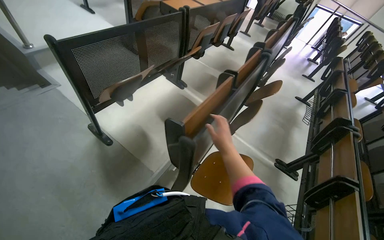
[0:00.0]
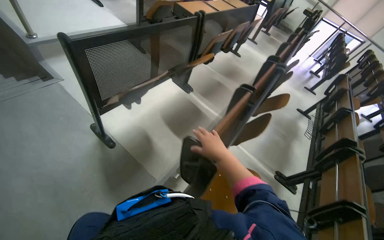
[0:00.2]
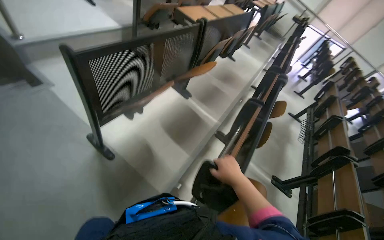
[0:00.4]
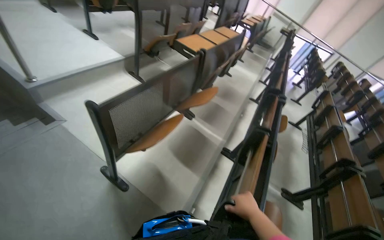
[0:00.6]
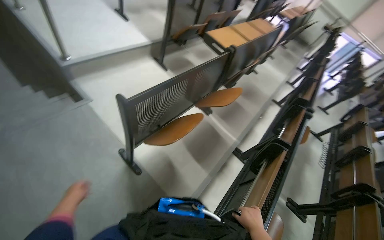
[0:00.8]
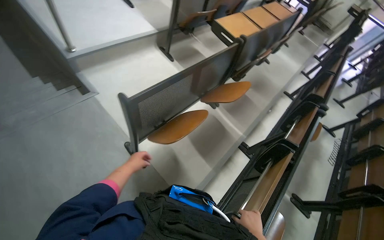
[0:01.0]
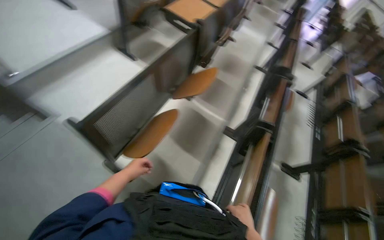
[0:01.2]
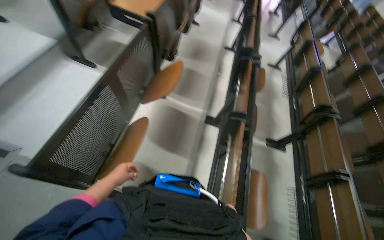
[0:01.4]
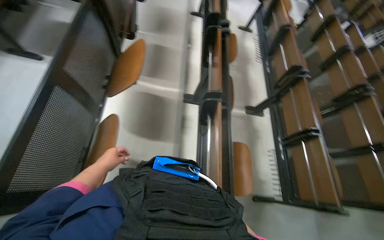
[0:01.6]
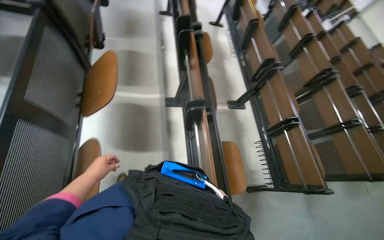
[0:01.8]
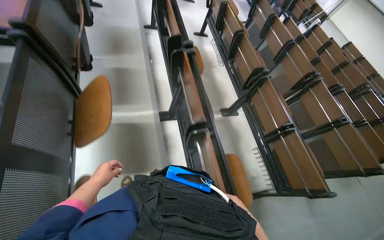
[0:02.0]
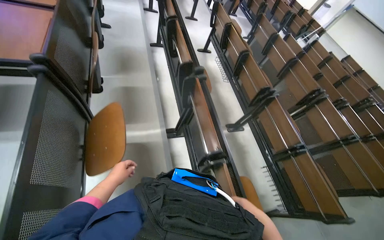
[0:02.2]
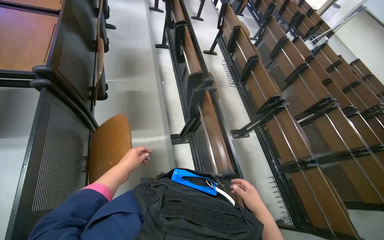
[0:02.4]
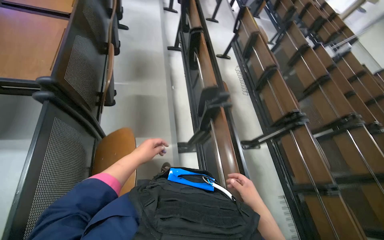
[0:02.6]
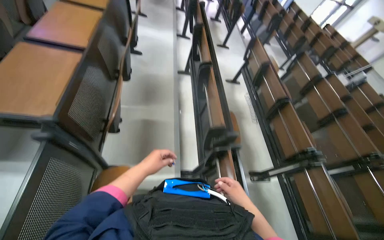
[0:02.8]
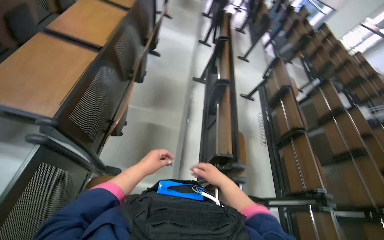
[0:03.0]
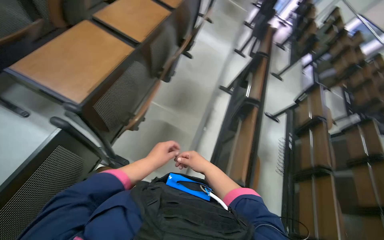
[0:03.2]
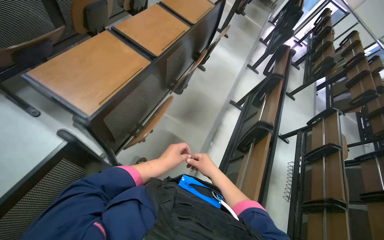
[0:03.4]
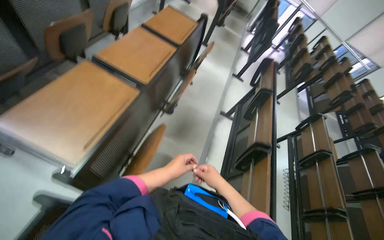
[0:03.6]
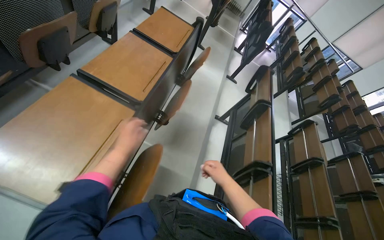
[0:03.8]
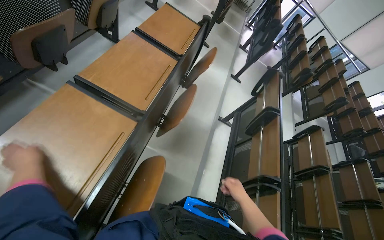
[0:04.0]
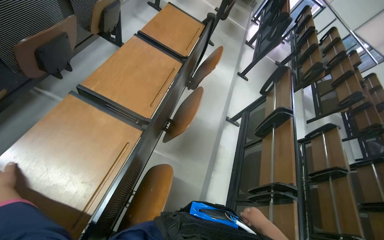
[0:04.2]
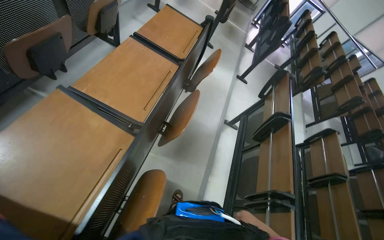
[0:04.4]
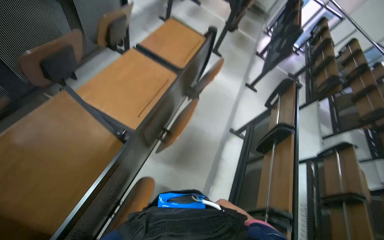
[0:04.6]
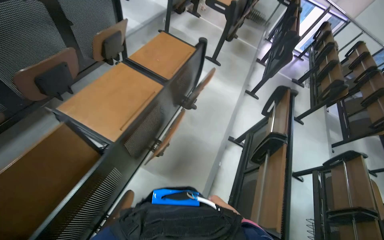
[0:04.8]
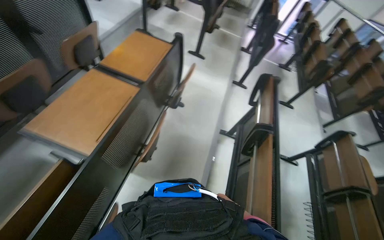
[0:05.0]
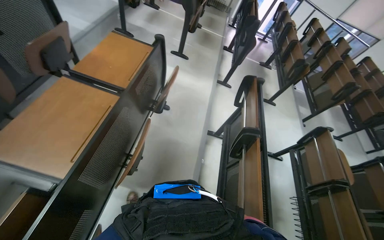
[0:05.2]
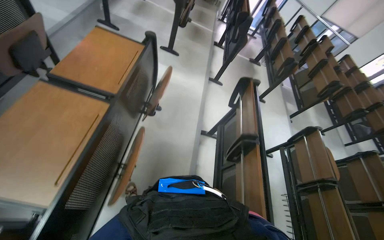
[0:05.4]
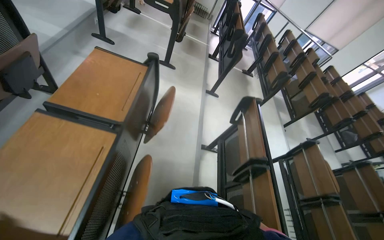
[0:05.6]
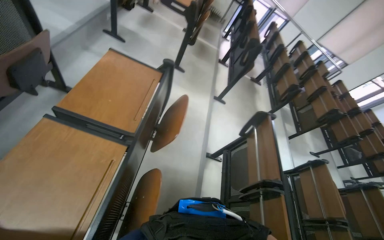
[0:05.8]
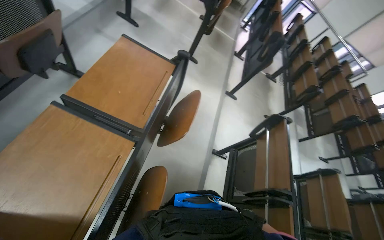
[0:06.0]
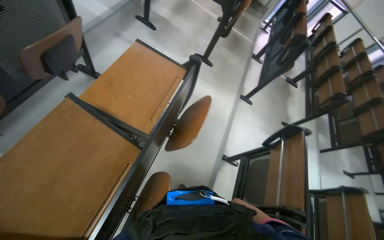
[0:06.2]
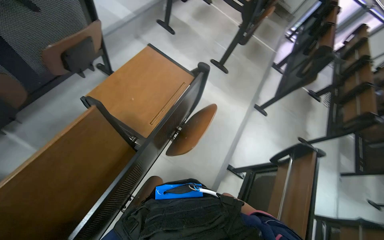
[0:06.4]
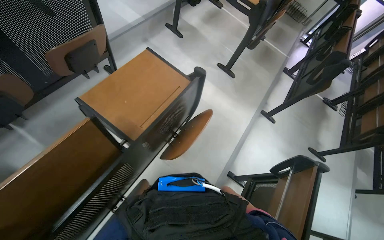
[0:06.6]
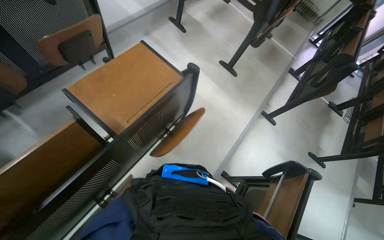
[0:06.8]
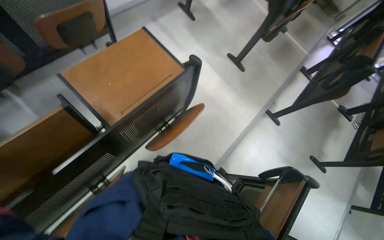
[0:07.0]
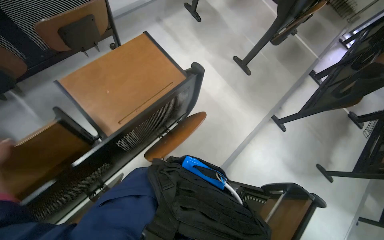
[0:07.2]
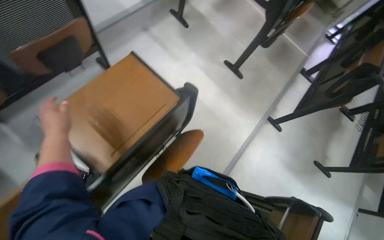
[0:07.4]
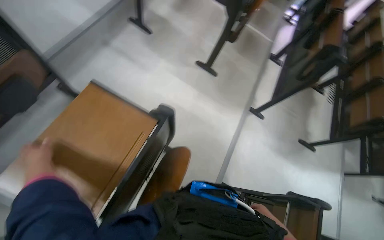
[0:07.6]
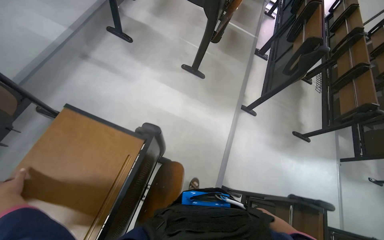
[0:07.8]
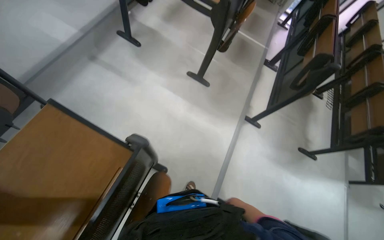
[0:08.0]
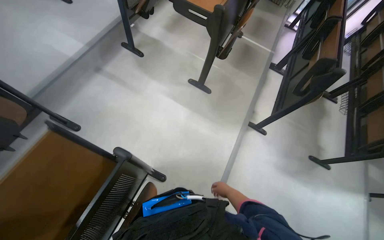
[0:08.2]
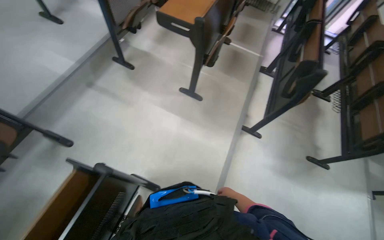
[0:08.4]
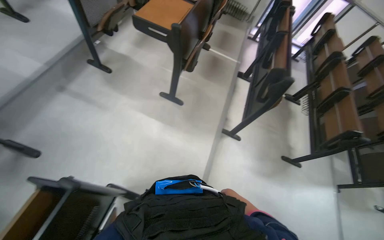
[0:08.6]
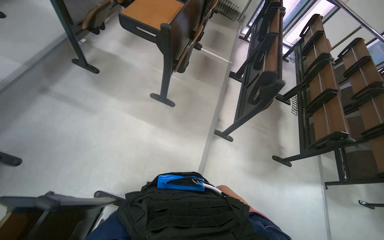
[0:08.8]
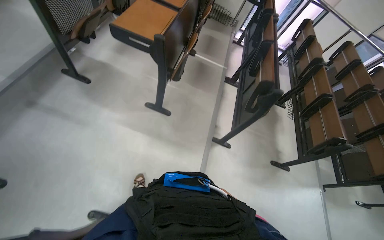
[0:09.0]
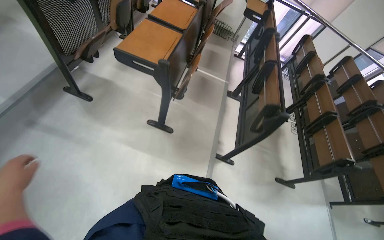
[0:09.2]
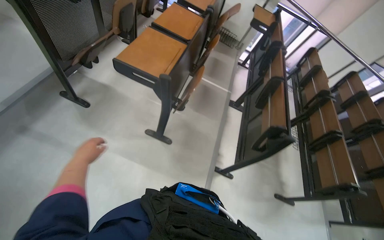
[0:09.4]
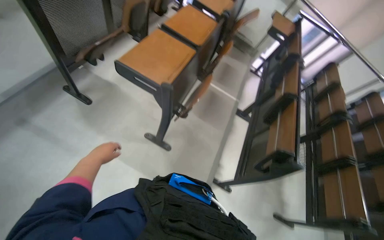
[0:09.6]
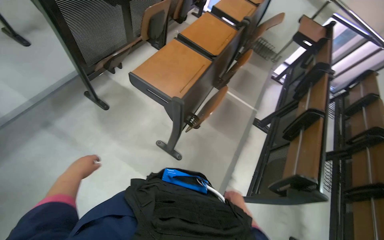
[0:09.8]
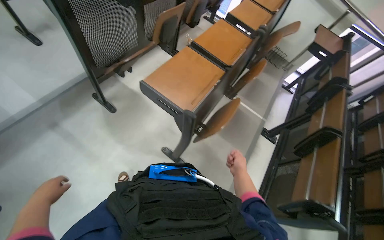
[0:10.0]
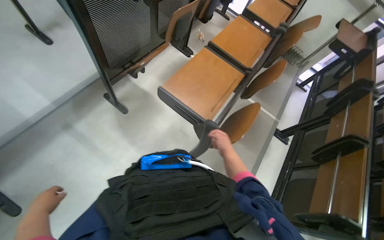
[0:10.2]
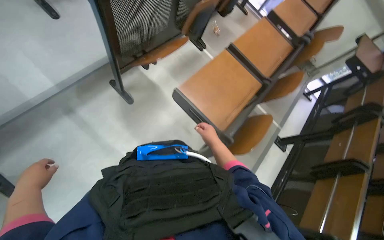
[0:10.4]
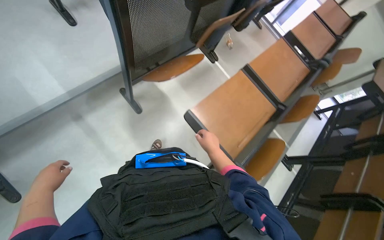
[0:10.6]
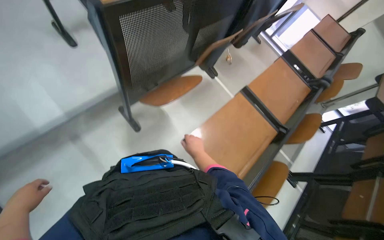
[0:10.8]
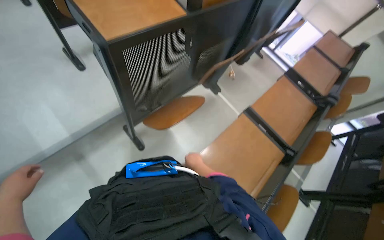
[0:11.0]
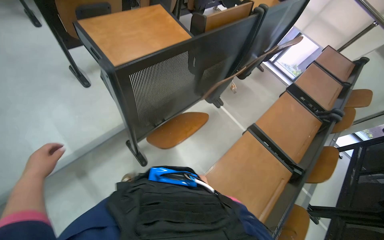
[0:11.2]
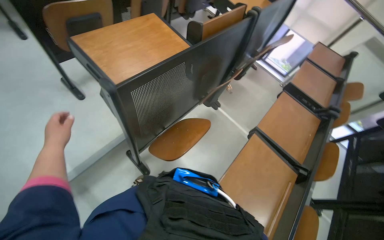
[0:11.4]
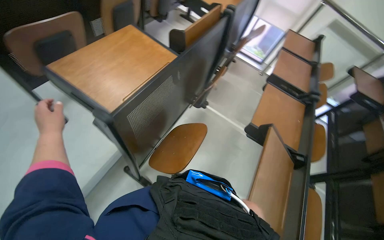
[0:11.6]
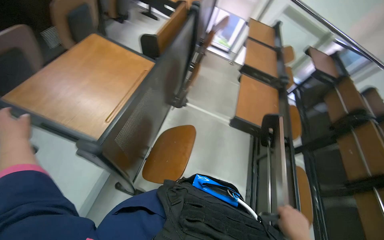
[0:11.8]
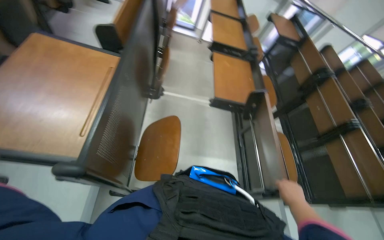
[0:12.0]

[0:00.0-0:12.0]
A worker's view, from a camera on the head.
Job: organizing items.
The whole recording: Adjusting lecture hall desks. Adjusts the desks in the lecture hall, moving them into position.
0.0 to 1.6 s: The wearer moves some 60 cm. The wearer looks about 30 degrees further to the right. The view tilts about 25 degrees downward.
1.6 to 3.0 s: The camera travels roughly 80 cm.
3.0 to 4.4 s: The head travels approximately 60 cm.
4.4 to 6.0 s: The camera travels roughly 60 cm.
6.0 to 7.6 s: The camera is carried some 50 cm.
7.6 to 9.0 s: The head travels approximately 50 cm.
9.0 to 10.4 s: The camera travels roughly 70 cm.
10.4 to 12.0 s: The camera is carried roughly 60 cm. The head rotates some 40 degrees to the right.

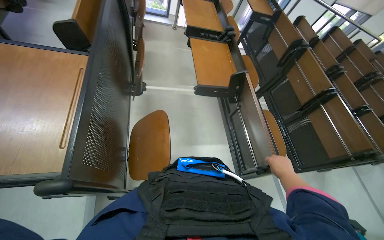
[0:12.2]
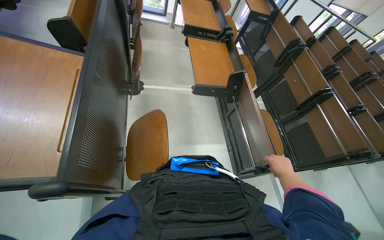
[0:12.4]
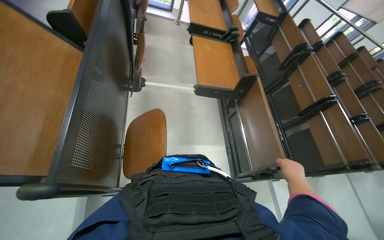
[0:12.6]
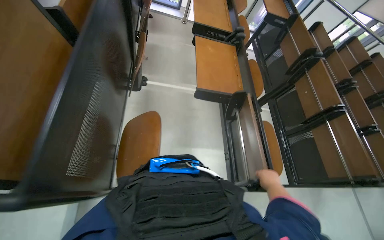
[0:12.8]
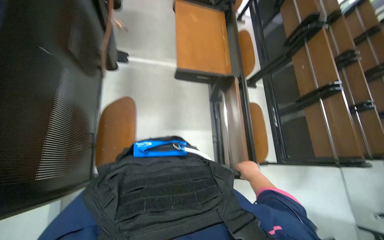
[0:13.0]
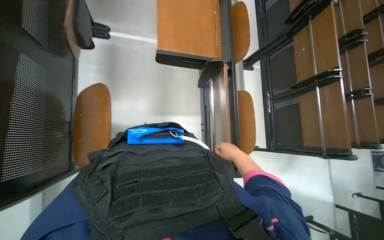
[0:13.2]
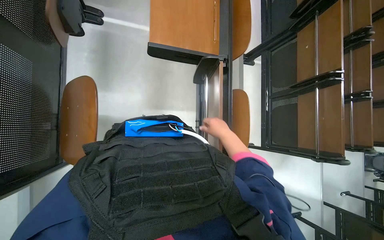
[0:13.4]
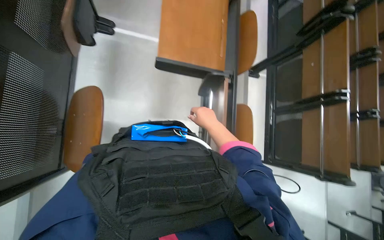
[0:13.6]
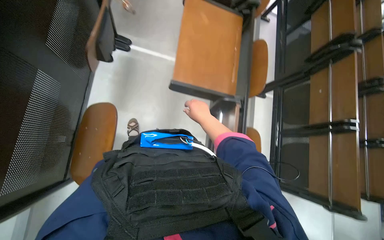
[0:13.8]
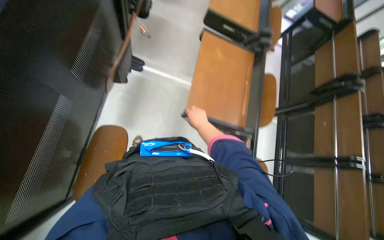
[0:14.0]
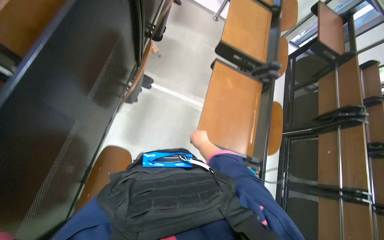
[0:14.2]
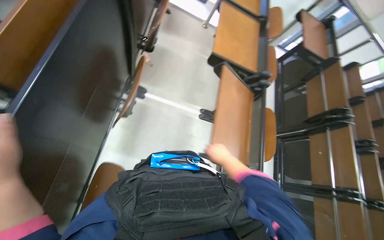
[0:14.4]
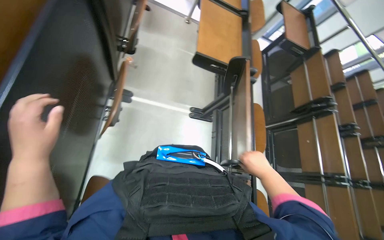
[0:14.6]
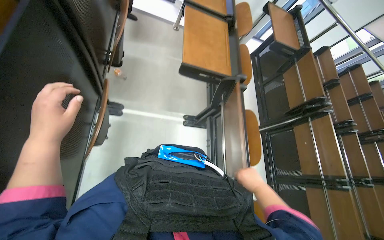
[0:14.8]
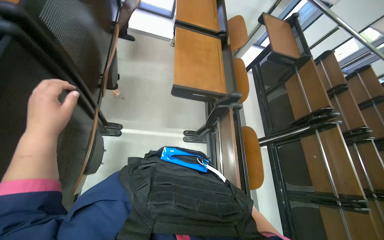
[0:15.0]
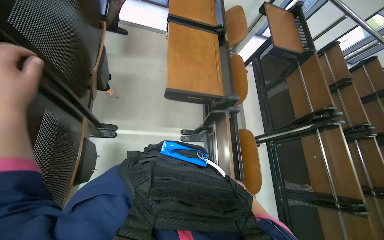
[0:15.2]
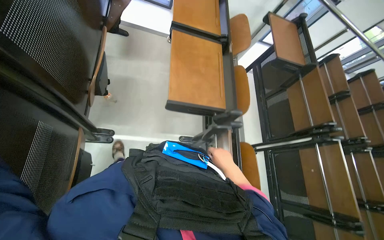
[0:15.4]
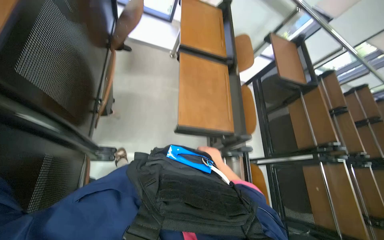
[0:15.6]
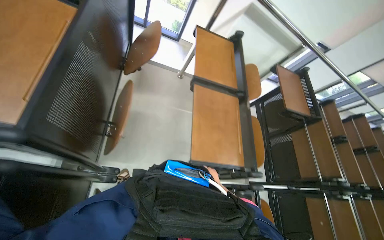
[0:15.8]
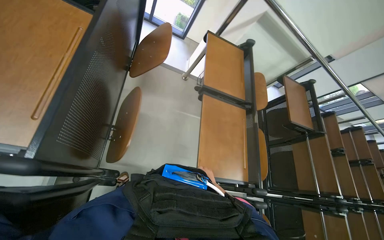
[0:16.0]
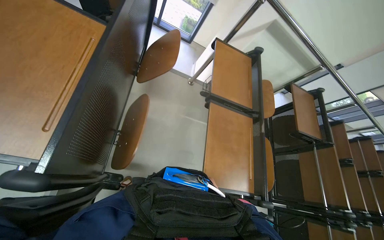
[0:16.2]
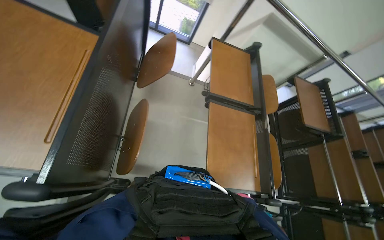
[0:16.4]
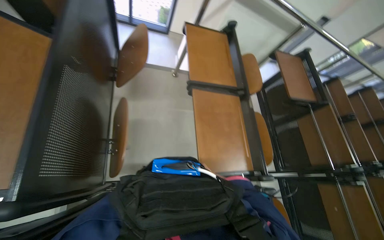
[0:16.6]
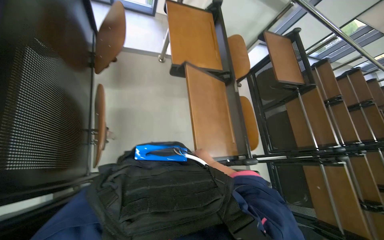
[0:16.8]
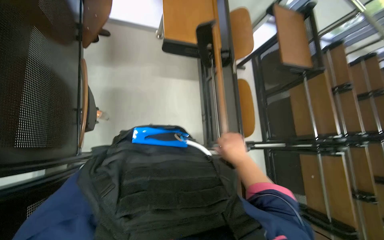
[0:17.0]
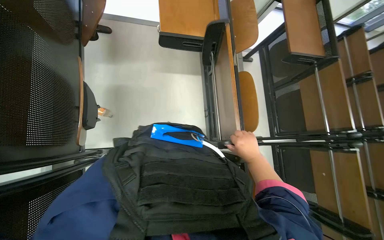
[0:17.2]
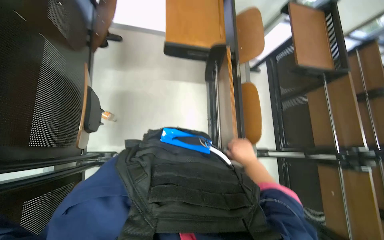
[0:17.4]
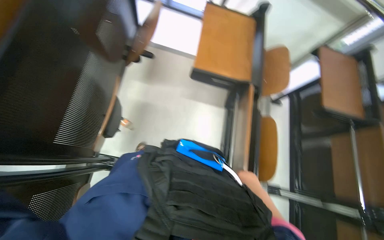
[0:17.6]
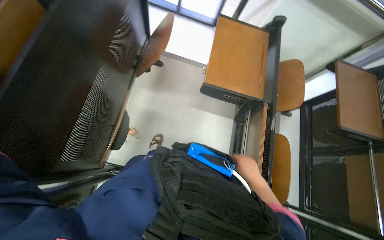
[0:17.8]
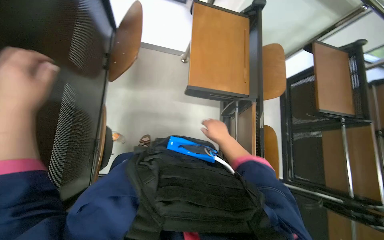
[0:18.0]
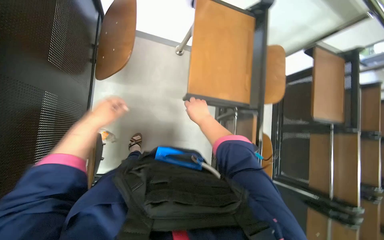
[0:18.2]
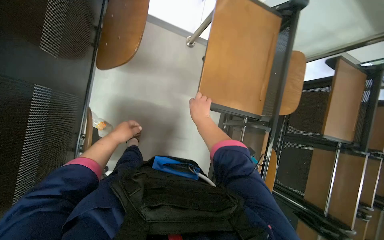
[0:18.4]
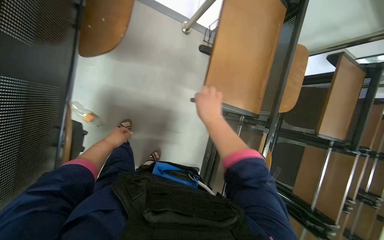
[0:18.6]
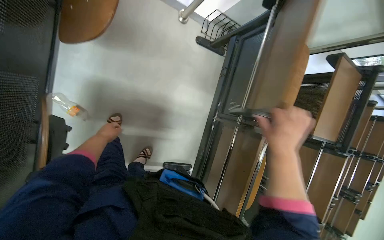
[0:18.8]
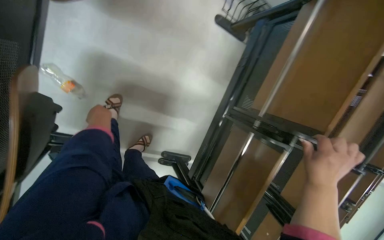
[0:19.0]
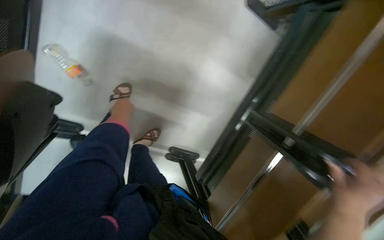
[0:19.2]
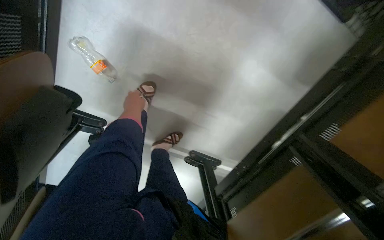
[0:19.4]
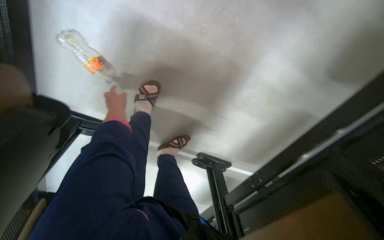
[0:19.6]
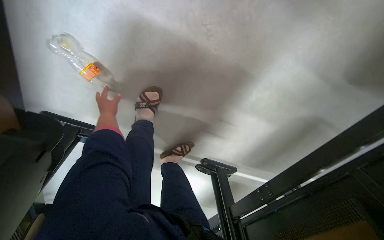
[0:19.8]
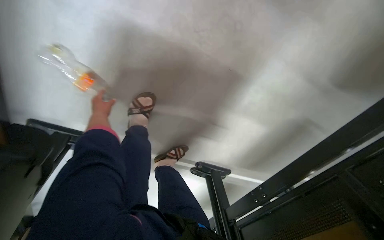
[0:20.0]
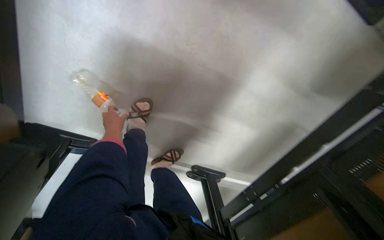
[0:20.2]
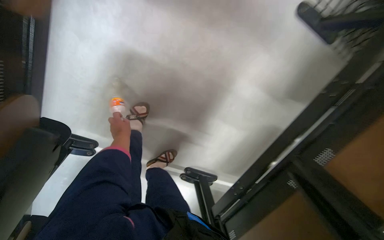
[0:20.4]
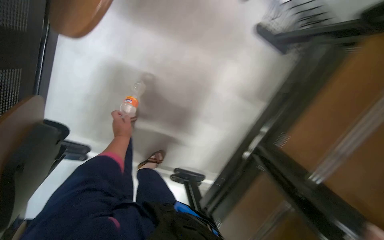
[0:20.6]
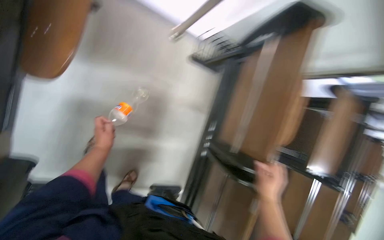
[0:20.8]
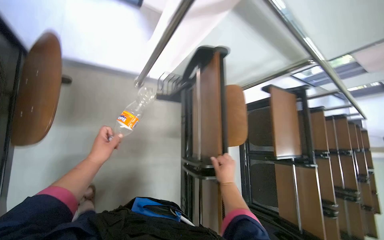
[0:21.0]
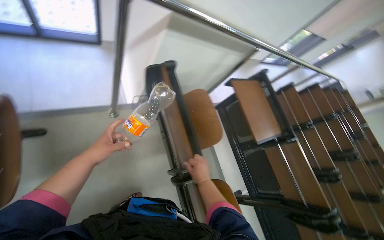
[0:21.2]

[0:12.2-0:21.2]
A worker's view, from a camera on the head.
Job: organizing items.
The whole recording: Adjusting lecture hall desks. Adjusts the desks in the lecture hall, moving them into position.
12.2 to 13.8 s: The head travels about 40 cm. The view tilts about 15 degrees downward.
13.8 to 15.2 s: The wearer moves about 50 cm.
15.2 to 16.6 s: The camera is carried some 50 cm.
16.6 to 18.2 s: The view tips downward by some 15 degrees. The right hand is displaced up the picture by approximately 35 cm.
18.2 to 19.8 s: The camera travels about 80 cm. The wearer's head swings some 30 degrees to the left. The view tilts some 30 degrees downward.
19.8 to 21.2 s: The head travels roughly 70 cm. The head turns to the right by approximately 45 degrees. The view tilts about 30 degrees upward.
